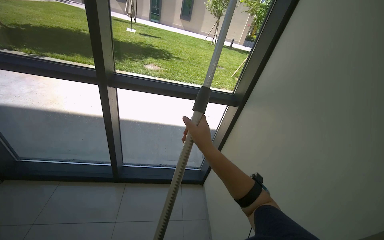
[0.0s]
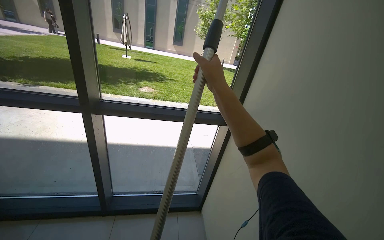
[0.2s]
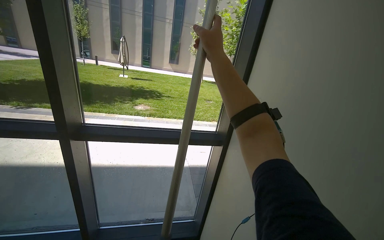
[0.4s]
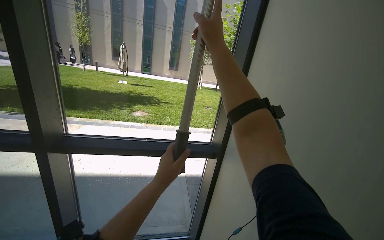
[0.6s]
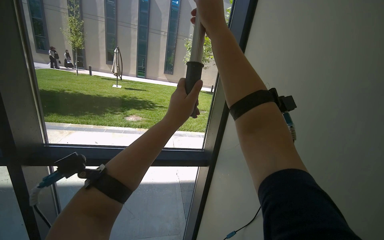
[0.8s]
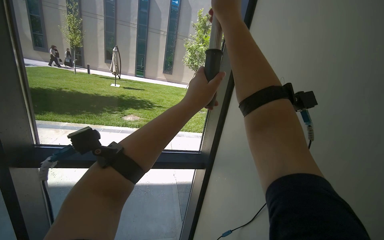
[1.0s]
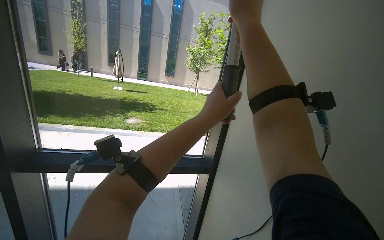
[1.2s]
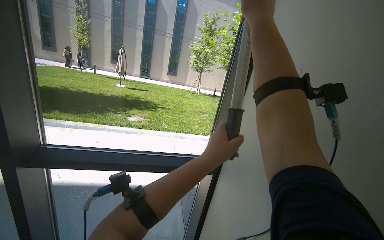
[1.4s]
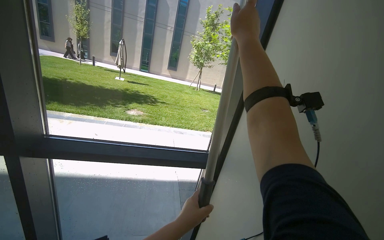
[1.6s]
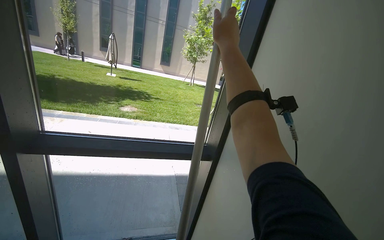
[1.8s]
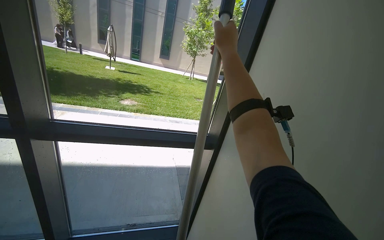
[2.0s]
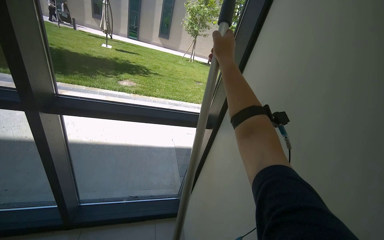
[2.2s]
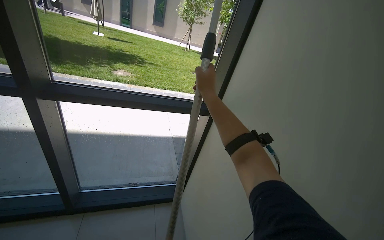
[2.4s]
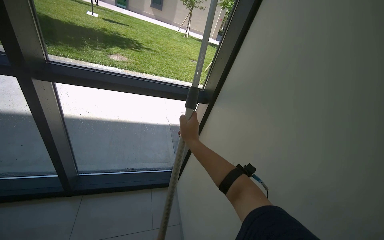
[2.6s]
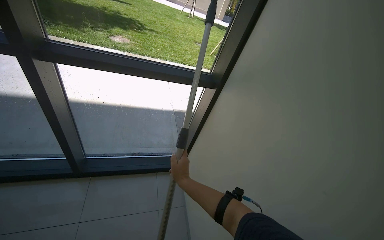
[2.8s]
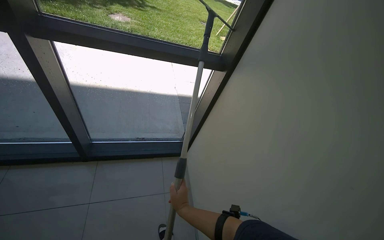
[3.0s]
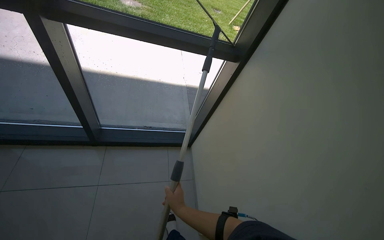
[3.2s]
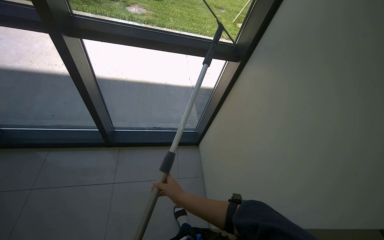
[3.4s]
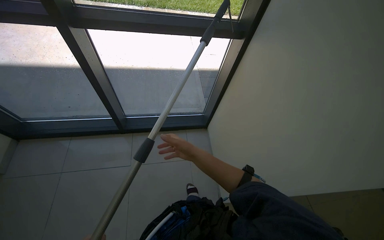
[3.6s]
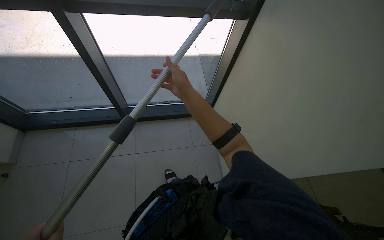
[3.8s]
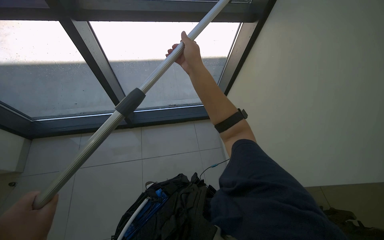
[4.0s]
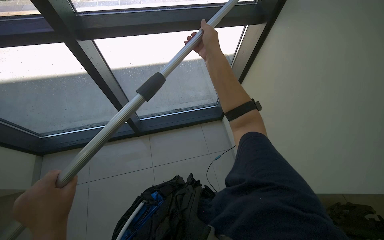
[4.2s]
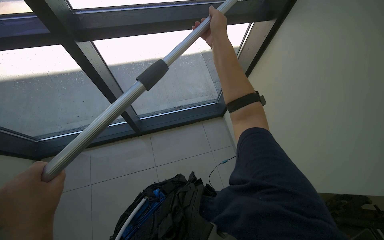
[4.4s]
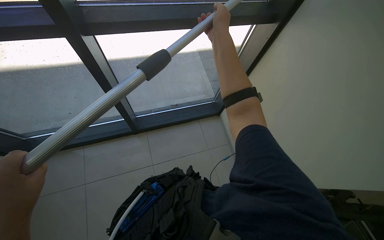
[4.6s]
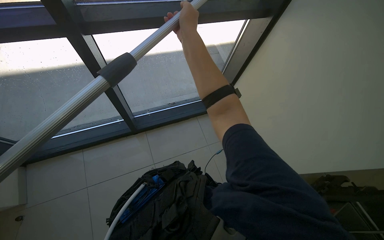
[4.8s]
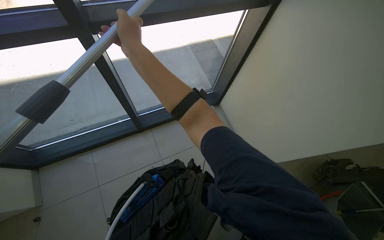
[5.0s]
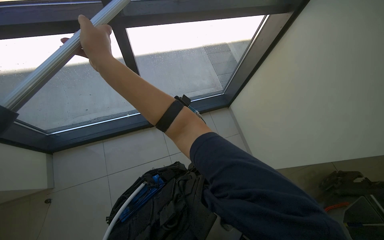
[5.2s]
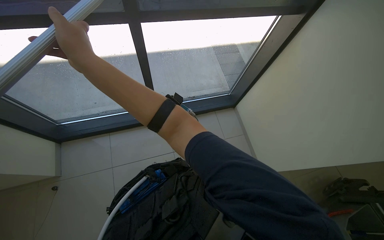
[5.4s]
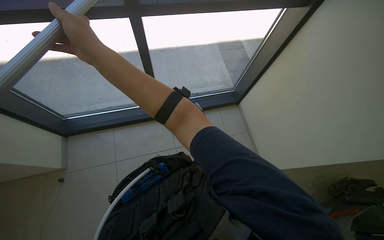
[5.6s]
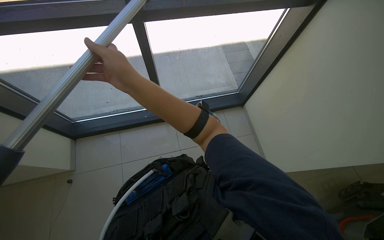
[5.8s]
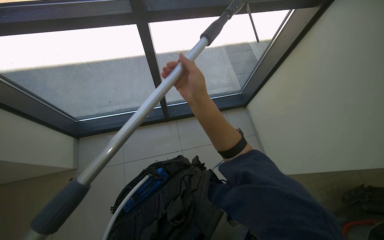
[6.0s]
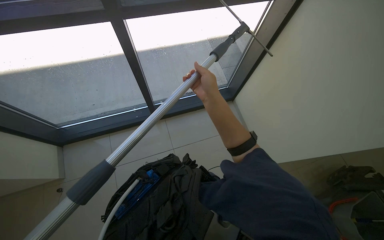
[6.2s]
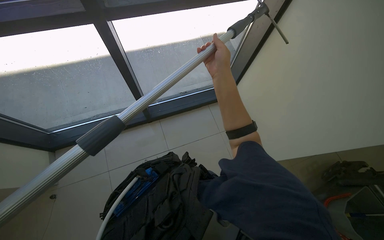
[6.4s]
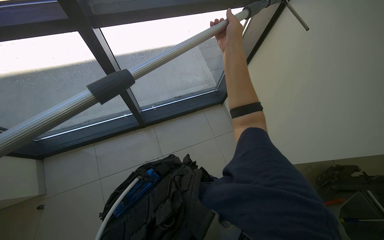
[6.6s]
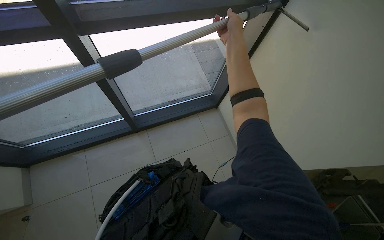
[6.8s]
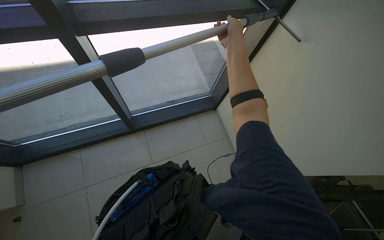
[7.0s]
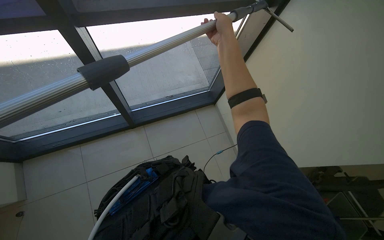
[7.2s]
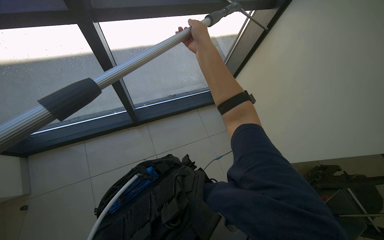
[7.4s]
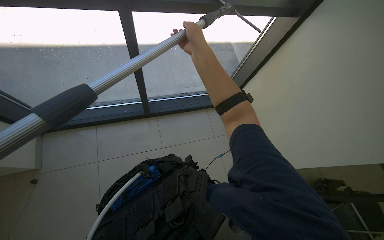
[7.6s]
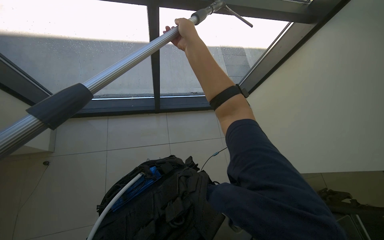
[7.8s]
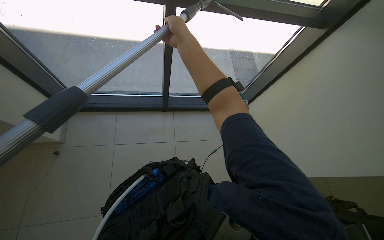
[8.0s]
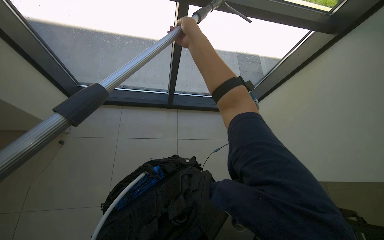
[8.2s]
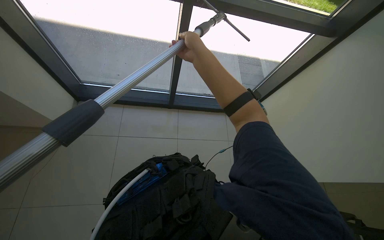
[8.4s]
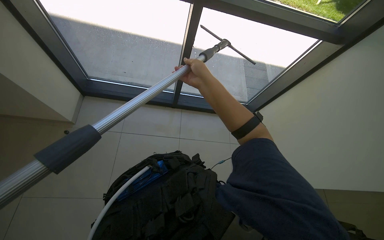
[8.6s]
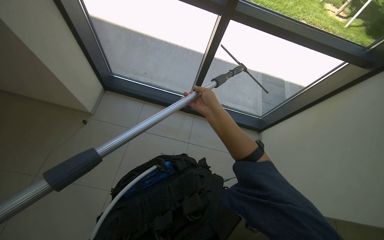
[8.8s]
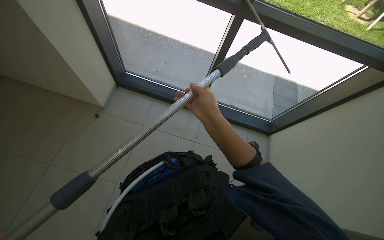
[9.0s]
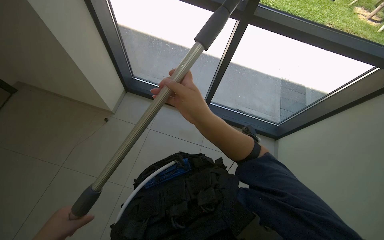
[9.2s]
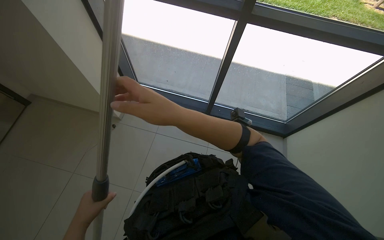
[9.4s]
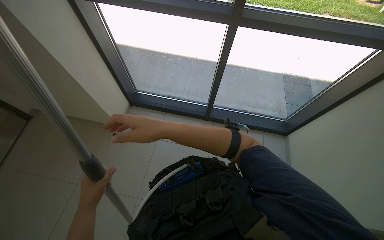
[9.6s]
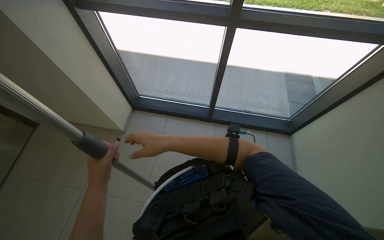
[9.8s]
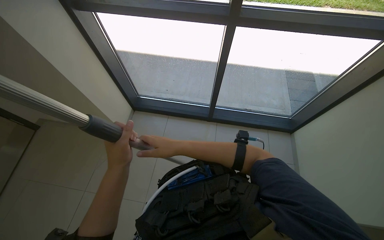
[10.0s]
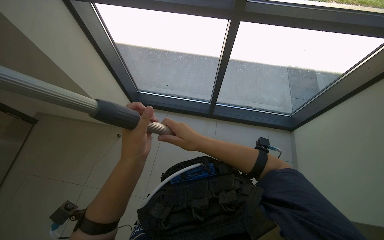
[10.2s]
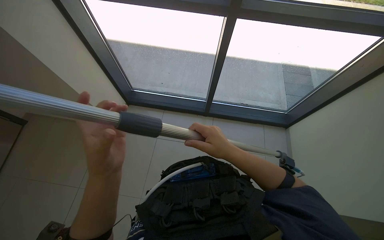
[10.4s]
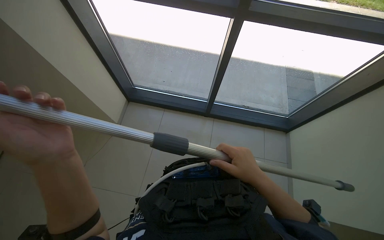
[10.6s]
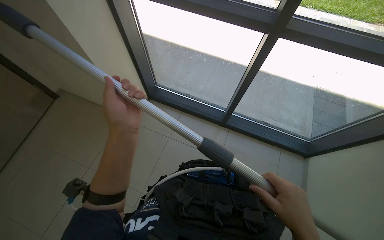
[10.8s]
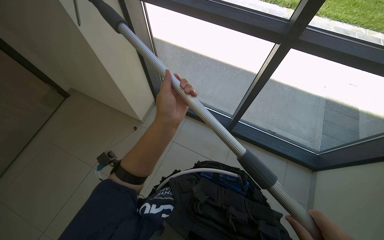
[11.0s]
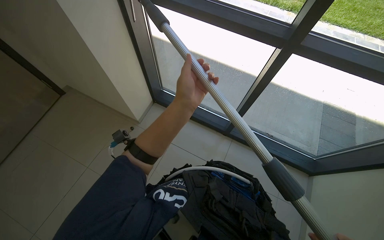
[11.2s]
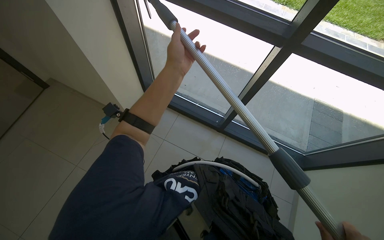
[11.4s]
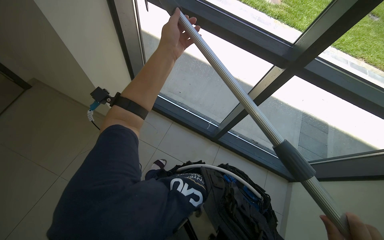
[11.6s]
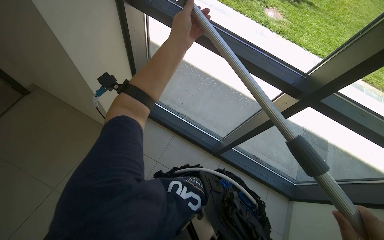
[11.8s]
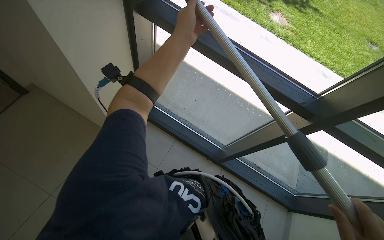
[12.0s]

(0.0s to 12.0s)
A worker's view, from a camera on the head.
Job: cleaning windows.
The whole recording: Cleaning glass panels with squeegee. The worker cleans the glass panels using a squeegee attached to a long pole.
0.0s - 1.6s: The wearer looks approximately 15 degrees further upward. The right hand shifts roughly 50 cm up the picture and to the right.
1.6s - 3.0s: The view tilts about 30 degrees downward. The right hand is displaced down the picture by some 80 cm.
3.0s - 4.4s: The view tips downward by some 15 degrees. The right hand is displaced up the picture by roughly 50 cm.
4.4s - 6.0s: The right hand is displaced down the picture by some 30 cm, and moves approximately 50 cm to the left and comes back.
7.6s - 9.0s: The right hand goes roughly 15 cm down the picture.
9.0s - 10.4s: The right hand goes nearer and farther, approximately 20 cm each way, reversing 2 times.
10.4s - 12.0s: The scene turns about 30 degrees clockwise in the picture. The left hand moves up the picture, roughly 25 cm.

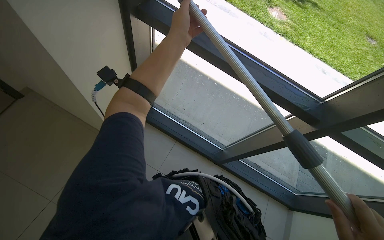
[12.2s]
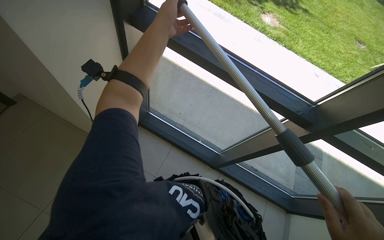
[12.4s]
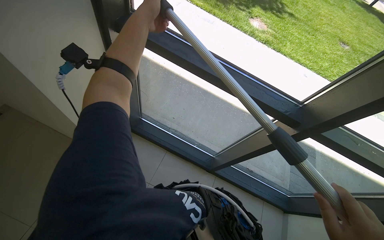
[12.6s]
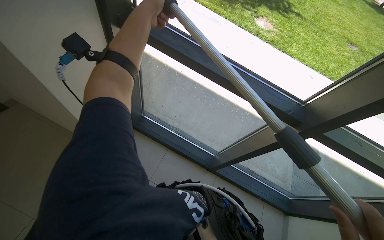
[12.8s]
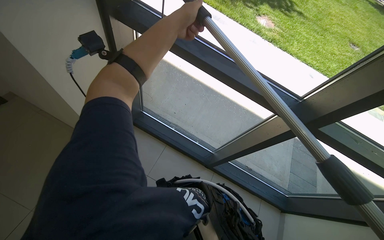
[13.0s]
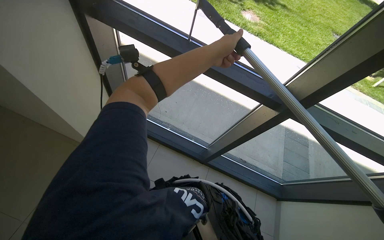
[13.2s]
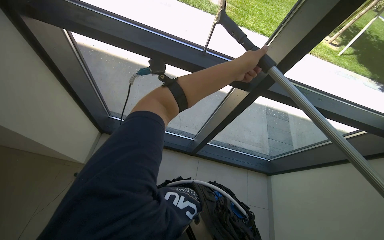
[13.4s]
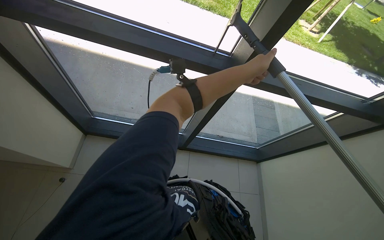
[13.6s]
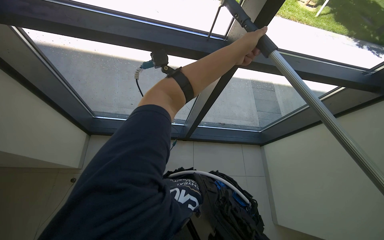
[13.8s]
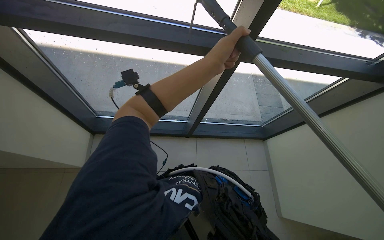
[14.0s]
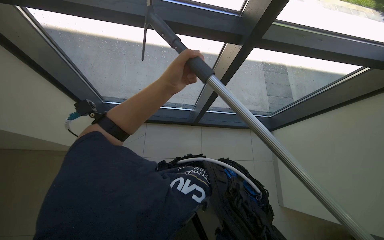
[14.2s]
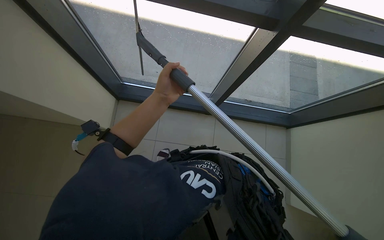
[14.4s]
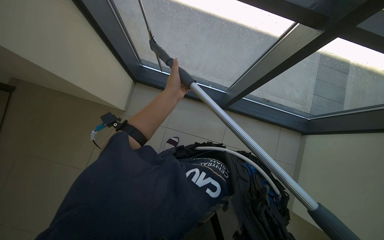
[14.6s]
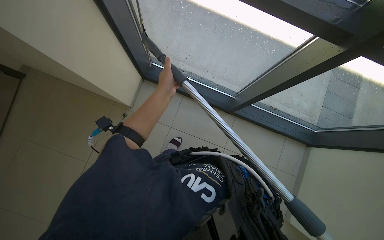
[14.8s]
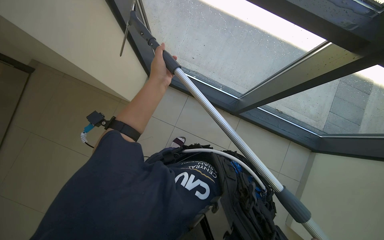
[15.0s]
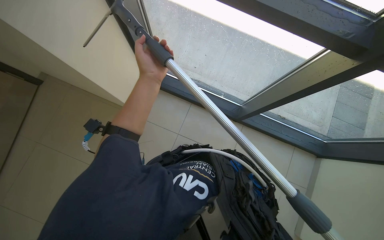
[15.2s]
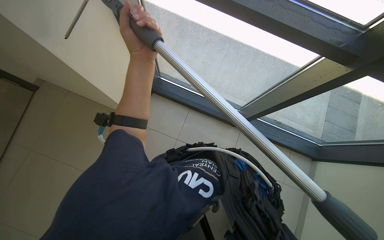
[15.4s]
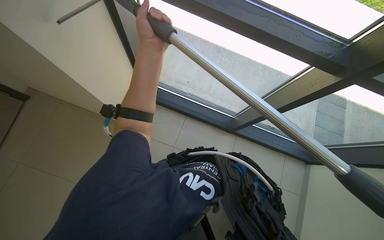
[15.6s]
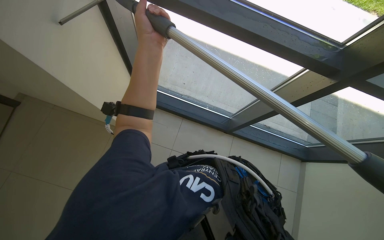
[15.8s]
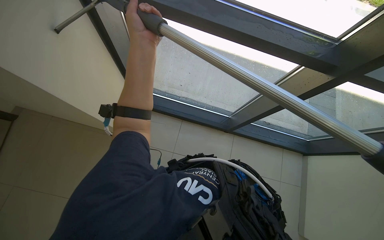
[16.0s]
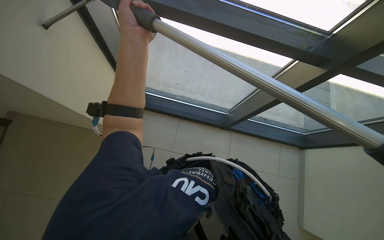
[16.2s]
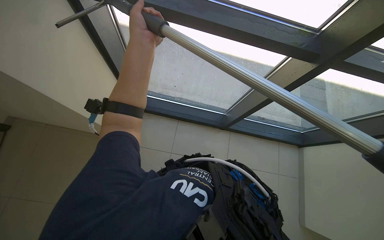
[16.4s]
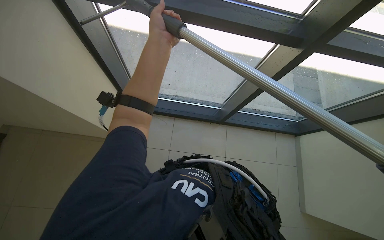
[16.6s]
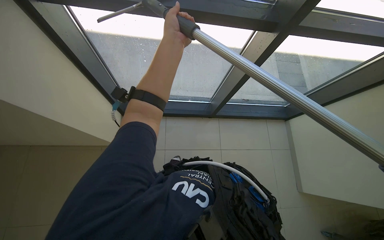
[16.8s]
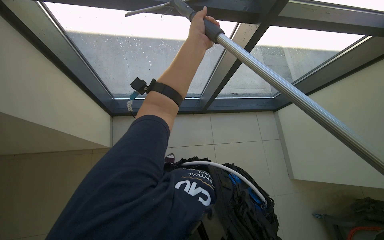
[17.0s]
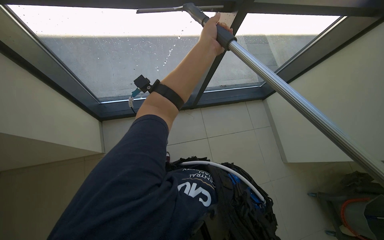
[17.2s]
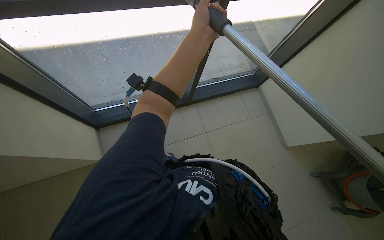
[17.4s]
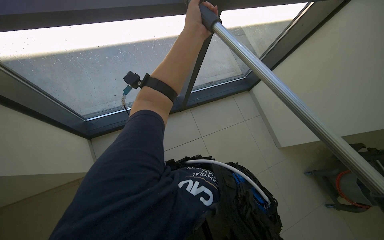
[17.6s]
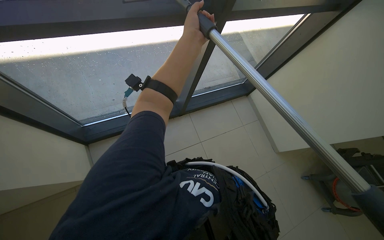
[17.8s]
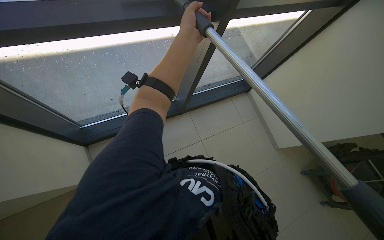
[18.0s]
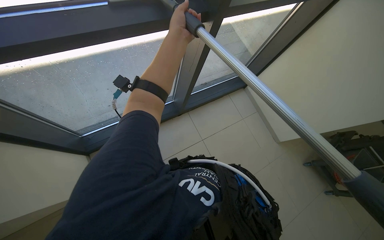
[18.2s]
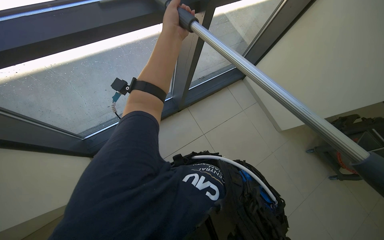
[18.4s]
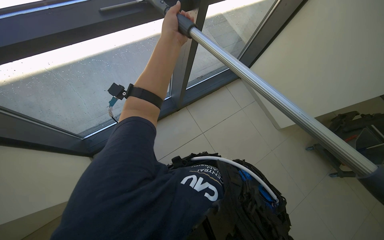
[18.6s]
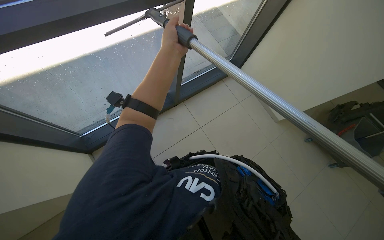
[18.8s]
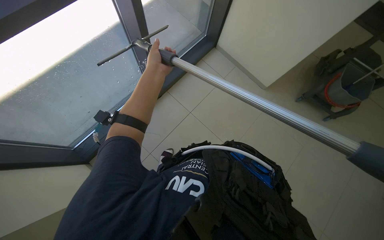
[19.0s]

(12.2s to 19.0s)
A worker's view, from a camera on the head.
Job: cleaning windows.
The whole recording: Cleaning glass panels with squeegee. The worker cleans the glass panels using a squeegee attached to a long pole.
12.2s - 13.6s: The wearer looks some 25 degrees further to the right. The left hand travels to the right and down the picture by some 50 cm.
13.6s - 15.0s: The head turns to the left by about 20 degrees. The view tilts some 15 degrees downward. The left hand travels to the left by roughly 35 cm.
15.0s - 16.2s: The left hand travels up the picture and nearer to the camera by some 15 cm.
16.2s - 17.6s: The wearer looks roughly 15 degrees further to the right. The left hand heads to the right, covering roughly 25 cm.
17.6s - 19.0s: The left hand heads farther from the camera and down the picture, covering approximately 15 cm.
